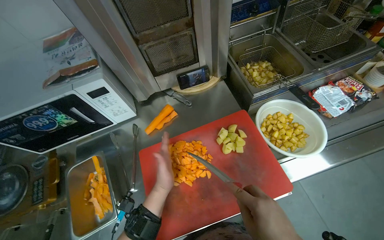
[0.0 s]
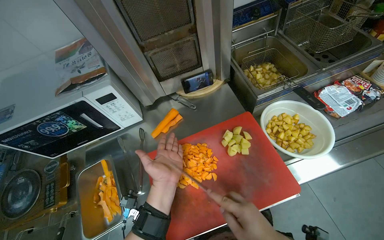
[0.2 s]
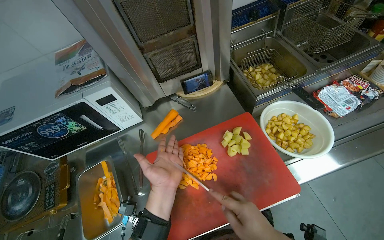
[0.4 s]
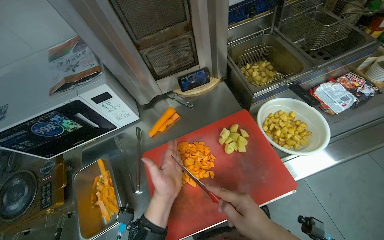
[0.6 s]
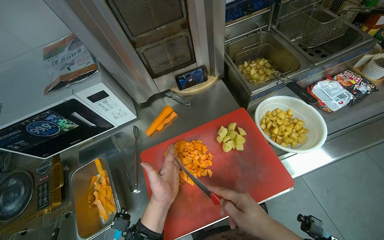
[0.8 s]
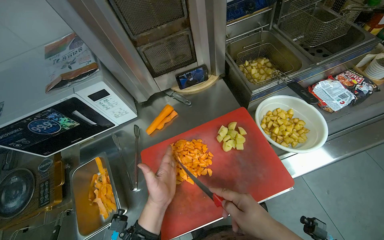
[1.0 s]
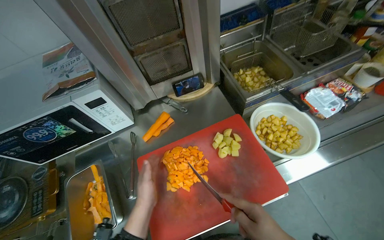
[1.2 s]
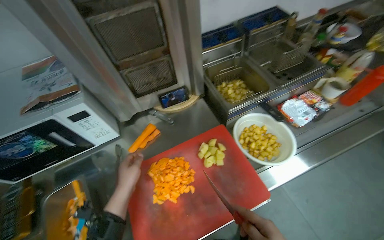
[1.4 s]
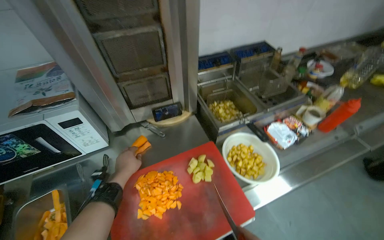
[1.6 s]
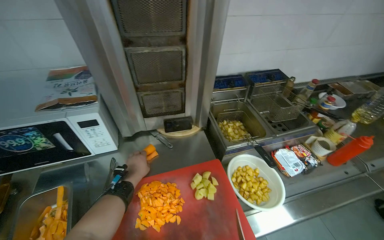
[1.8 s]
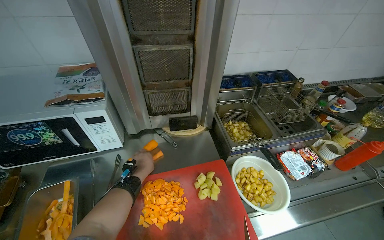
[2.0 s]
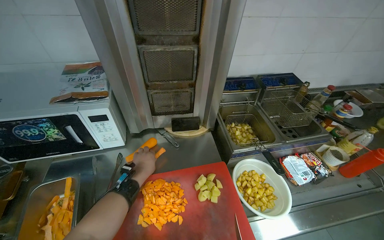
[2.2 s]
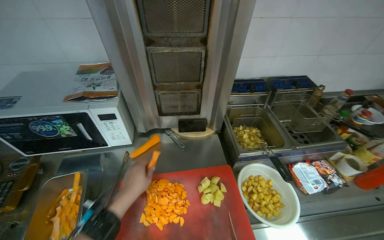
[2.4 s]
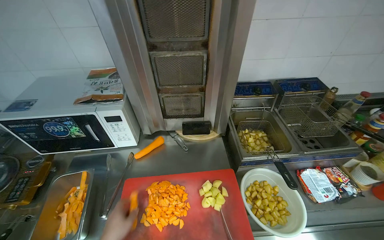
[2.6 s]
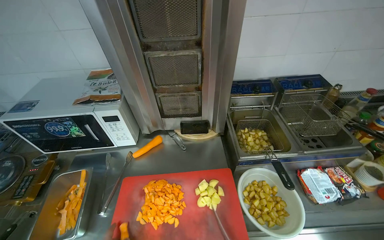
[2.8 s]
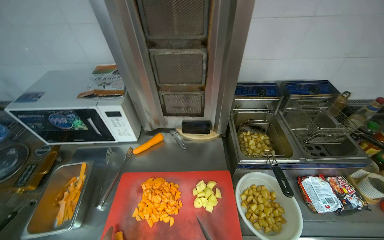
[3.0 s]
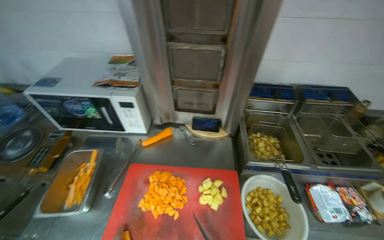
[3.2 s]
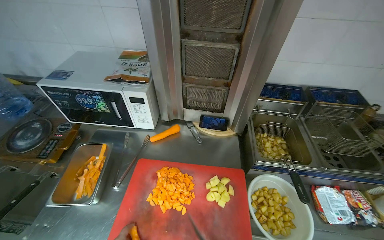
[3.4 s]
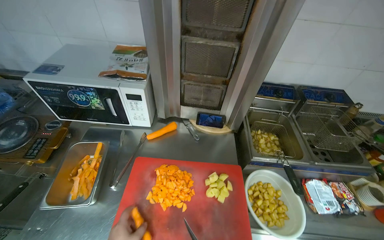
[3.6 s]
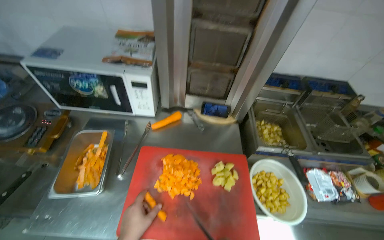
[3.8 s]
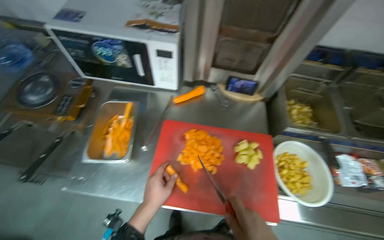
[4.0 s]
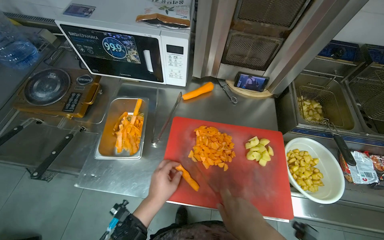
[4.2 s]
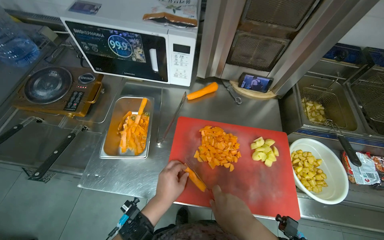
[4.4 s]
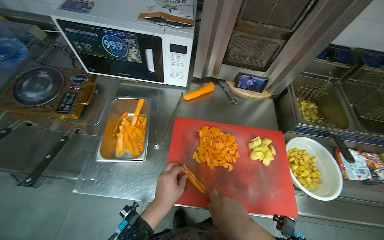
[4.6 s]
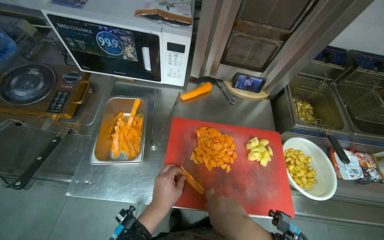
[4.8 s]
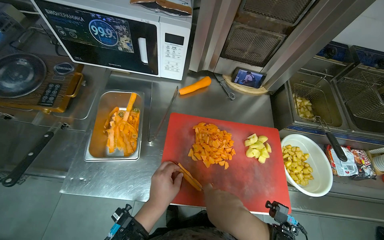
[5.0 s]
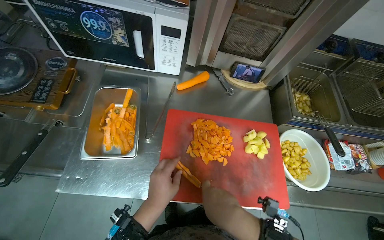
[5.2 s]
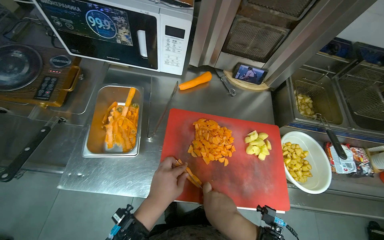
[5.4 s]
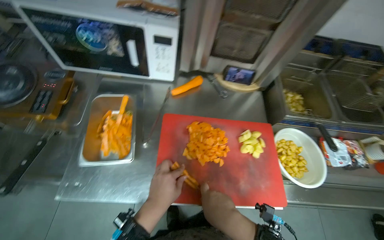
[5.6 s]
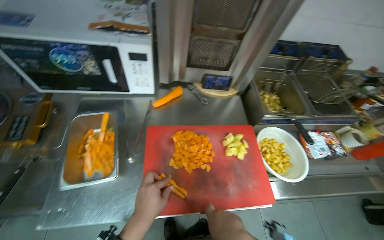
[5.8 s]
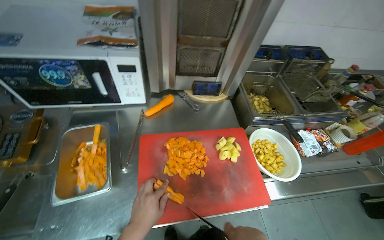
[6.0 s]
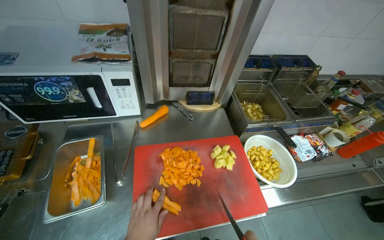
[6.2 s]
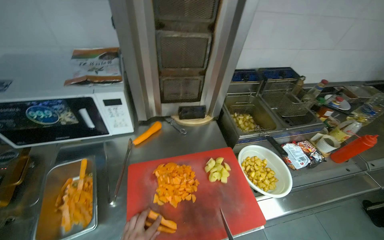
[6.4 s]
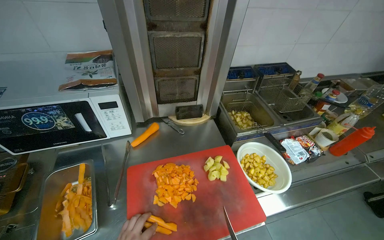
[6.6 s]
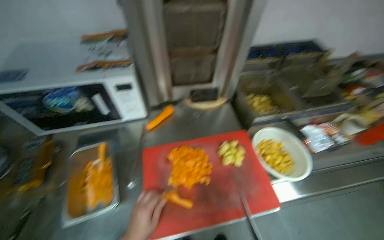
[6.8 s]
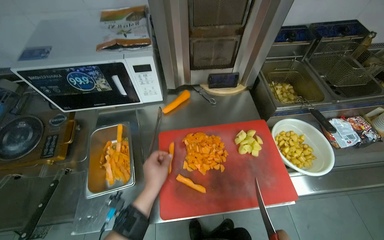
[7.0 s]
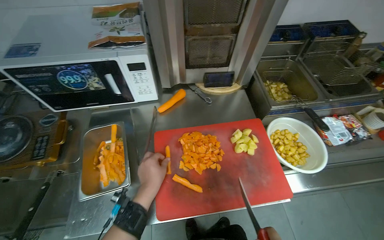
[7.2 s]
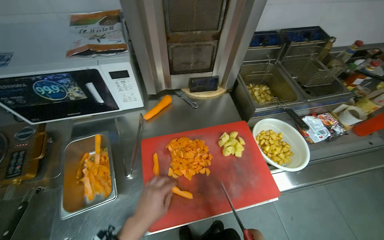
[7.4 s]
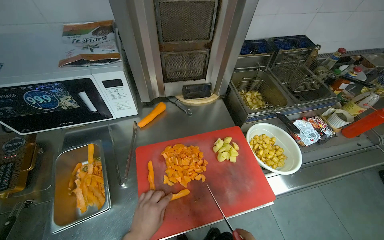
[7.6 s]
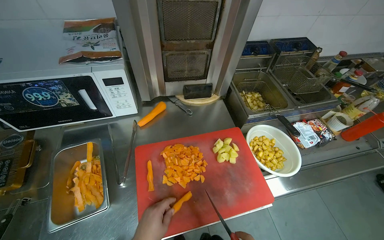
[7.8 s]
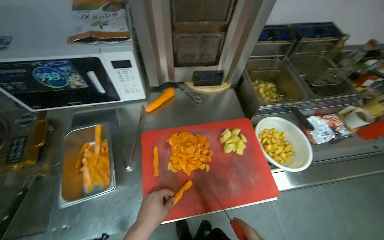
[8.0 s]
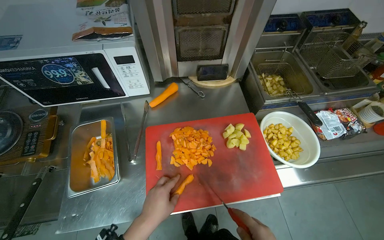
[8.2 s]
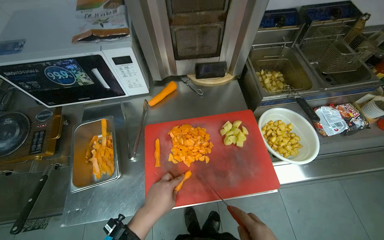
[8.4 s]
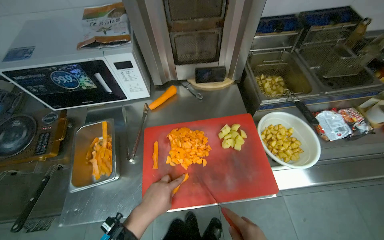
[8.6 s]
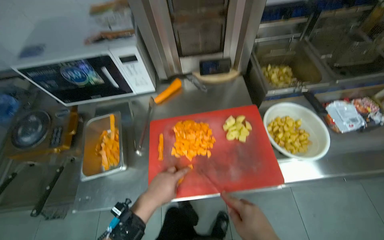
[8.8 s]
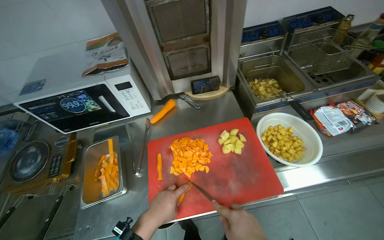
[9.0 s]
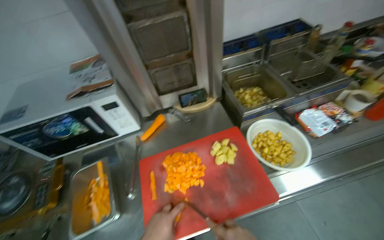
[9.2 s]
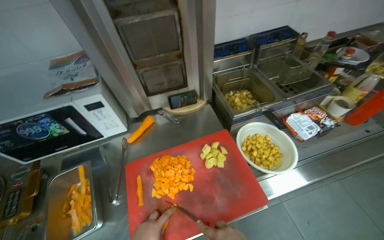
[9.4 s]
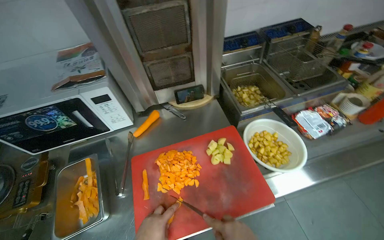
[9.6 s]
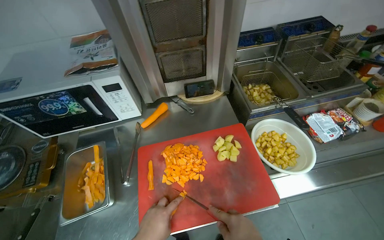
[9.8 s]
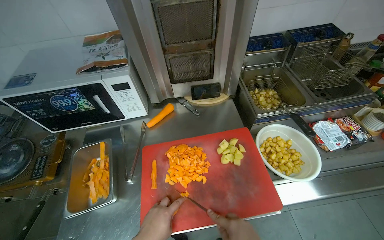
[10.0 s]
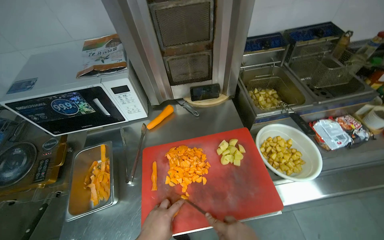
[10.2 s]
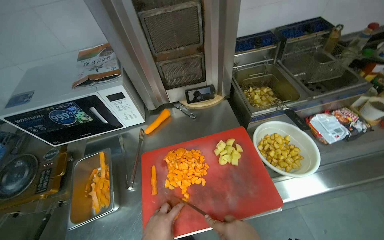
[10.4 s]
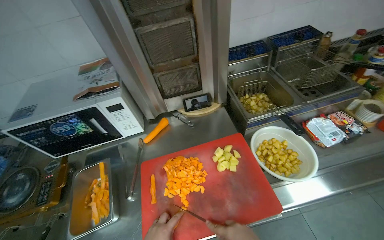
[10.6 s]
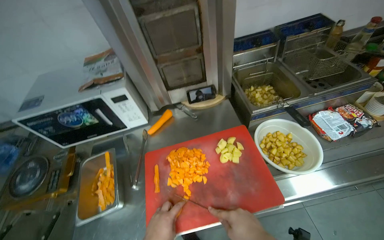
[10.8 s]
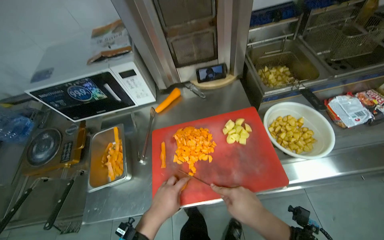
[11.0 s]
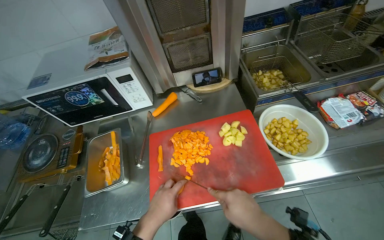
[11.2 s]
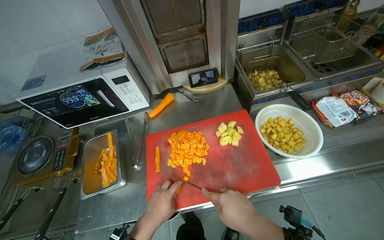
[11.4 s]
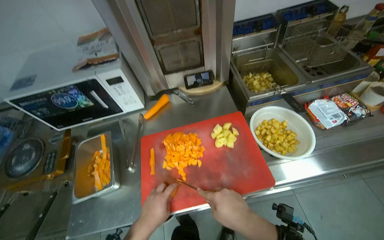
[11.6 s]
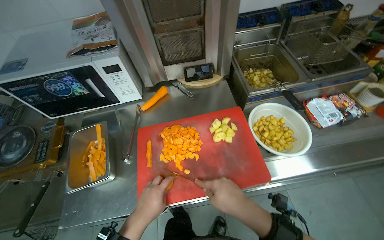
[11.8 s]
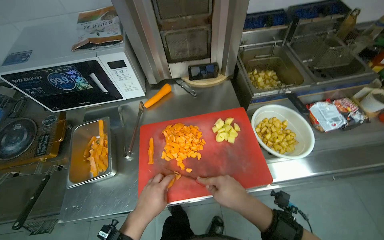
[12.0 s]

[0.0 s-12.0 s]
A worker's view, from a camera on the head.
Job: preparing food.
The whole recording: Chopping carrots. The worker continues chopping carrots on a red cutting board.
1.6 to 3.0 s: The head rotates roughly 25 degrees to the left.
3.0 to 4.4 s: The camera pitches downward, by roughly 15 degrees.
4.4 to 6.0 s: The wearer's head swings roughly 15 degrees to the right.

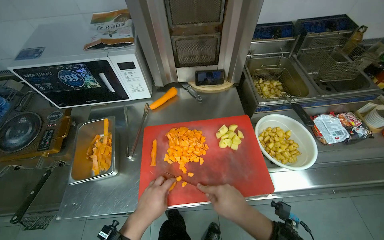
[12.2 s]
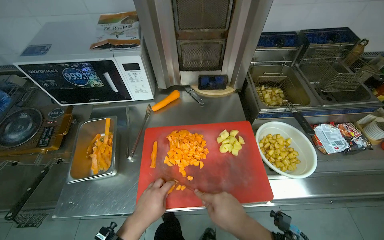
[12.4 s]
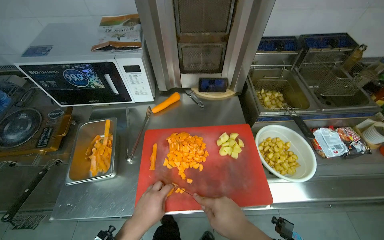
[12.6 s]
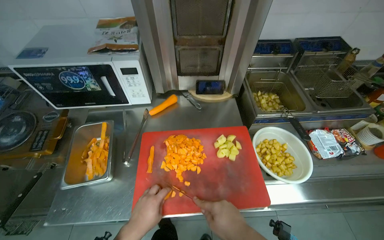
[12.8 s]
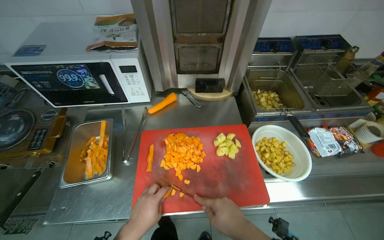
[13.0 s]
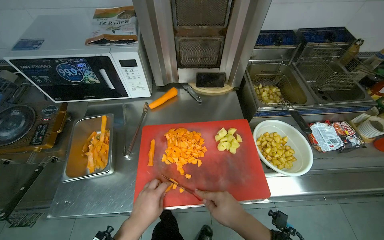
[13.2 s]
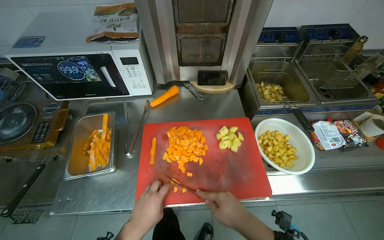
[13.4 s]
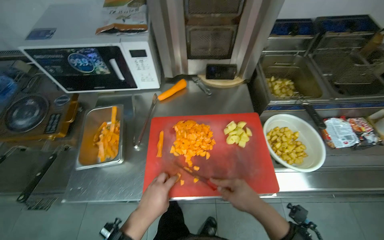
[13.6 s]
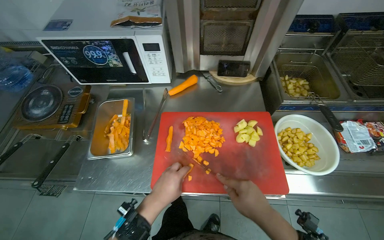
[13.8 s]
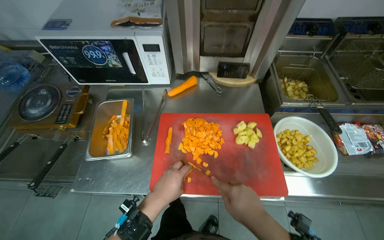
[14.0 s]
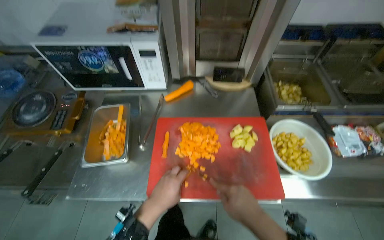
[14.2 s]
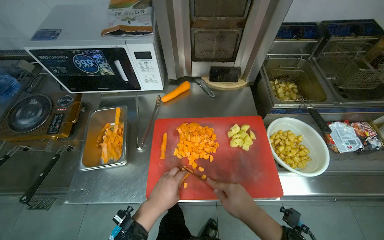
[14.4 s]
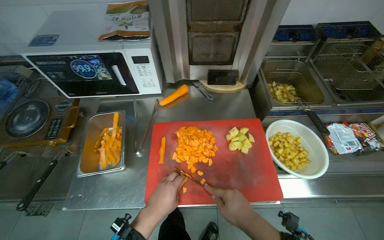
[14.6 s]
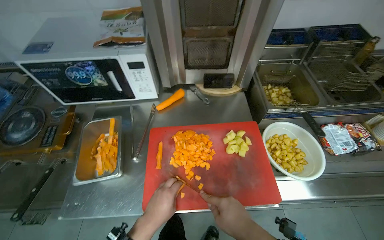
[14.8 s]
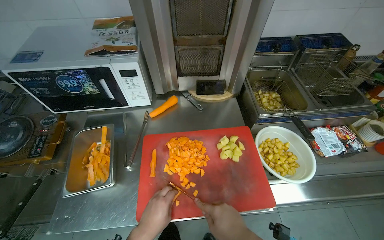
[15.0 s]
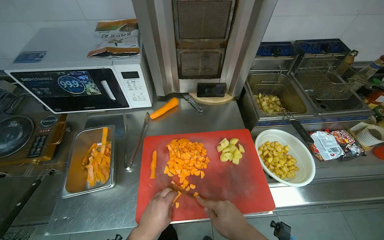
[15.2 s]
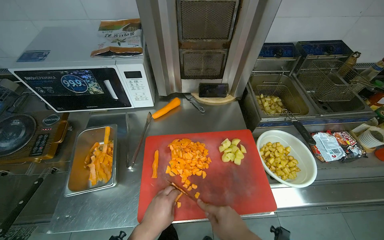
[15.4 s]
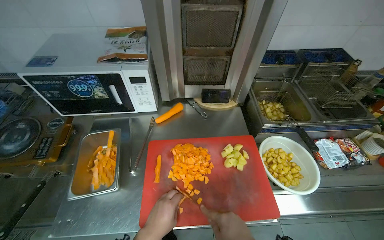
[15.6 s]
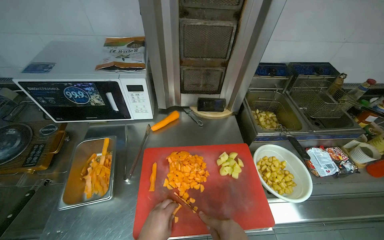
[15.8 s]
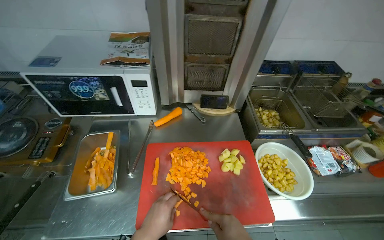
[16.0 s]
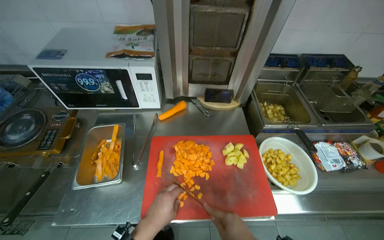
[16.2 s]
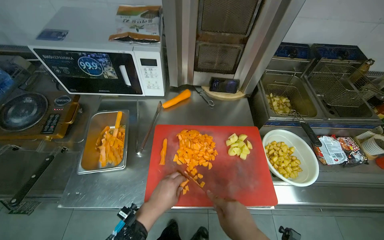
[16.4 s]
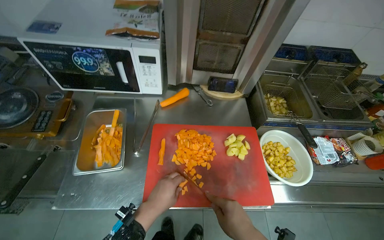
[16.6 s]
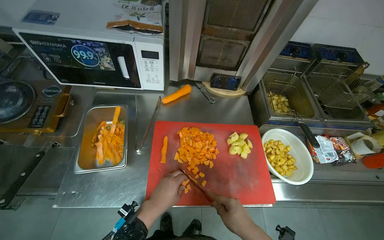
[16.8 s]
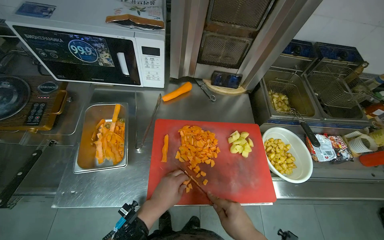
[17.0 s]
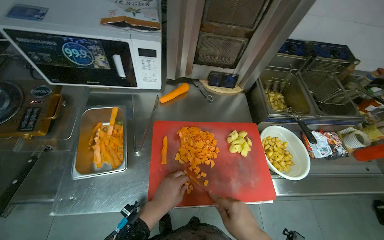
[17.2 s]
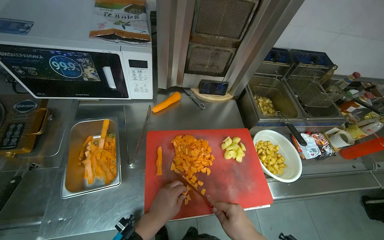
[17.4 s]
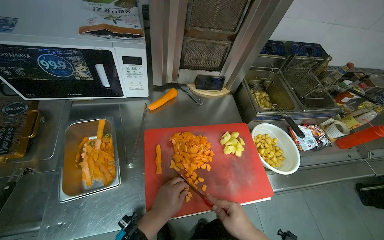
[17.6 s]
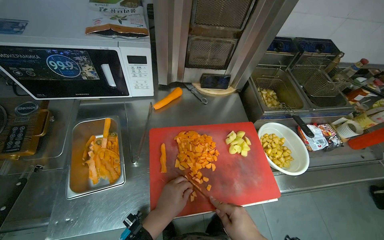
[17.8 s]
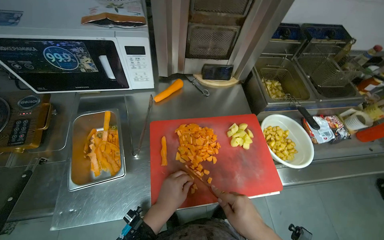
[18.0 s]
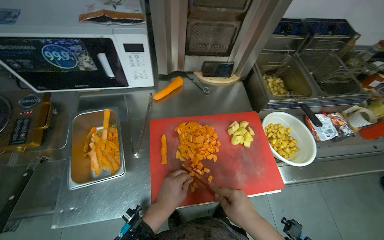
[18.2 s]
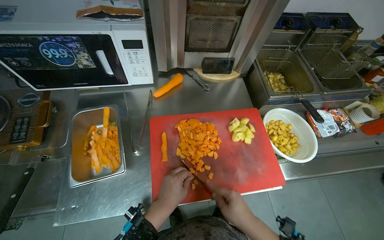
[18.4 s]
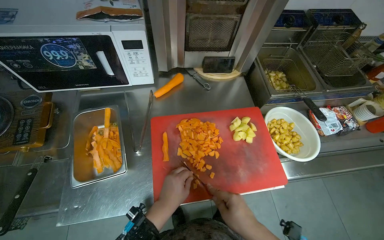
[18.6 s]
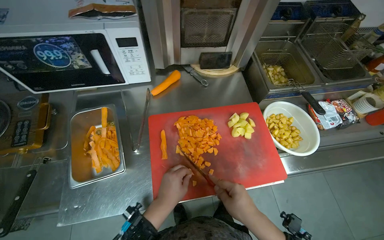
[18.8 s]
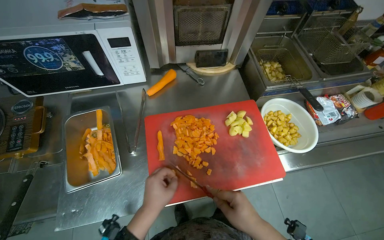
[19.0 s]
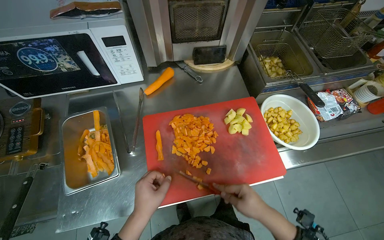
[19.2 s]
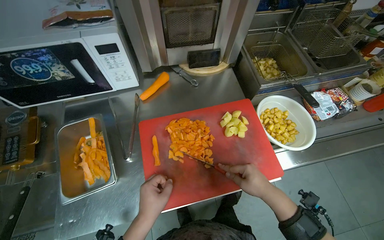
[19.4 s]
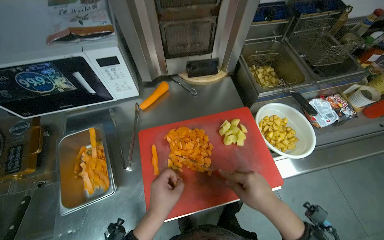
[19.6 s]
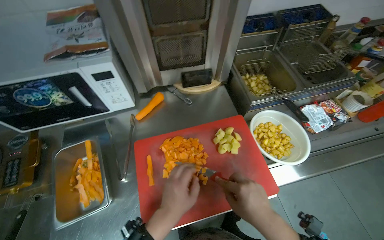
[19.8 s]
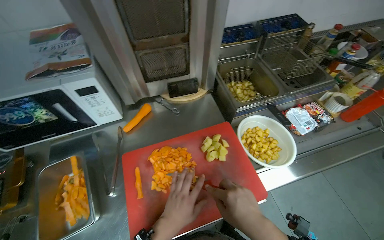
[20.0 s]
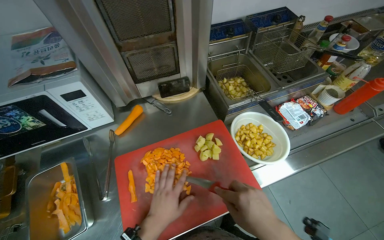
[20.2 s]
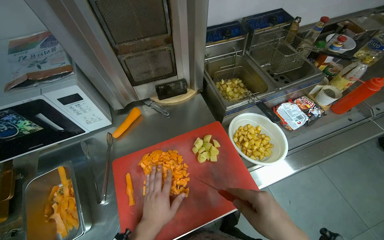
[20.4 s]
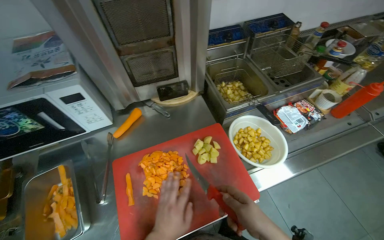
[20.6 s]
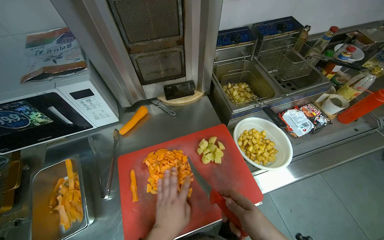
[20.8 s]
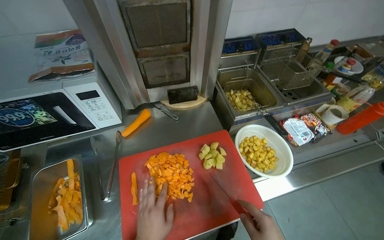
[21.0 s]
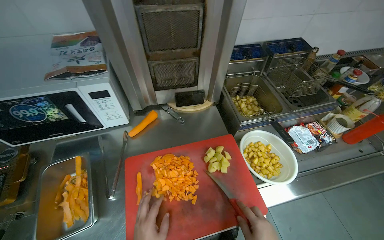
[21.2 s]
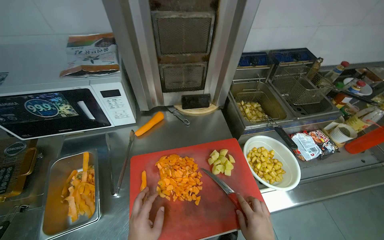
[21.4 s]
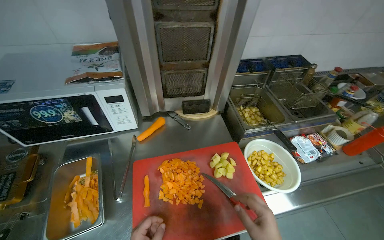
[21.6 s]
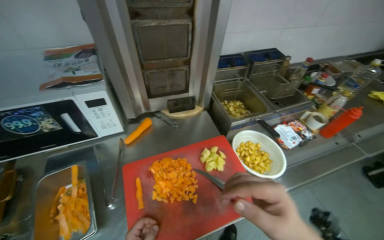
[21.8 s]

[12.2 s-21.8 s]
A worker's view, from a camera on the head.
Job: preparing food.
The whole recording: Chopping carrots. The worker continues chopping carrots on a red cutting board.
12.2 to 13.8 s: The hands stay close to where they were, moving slightly.
